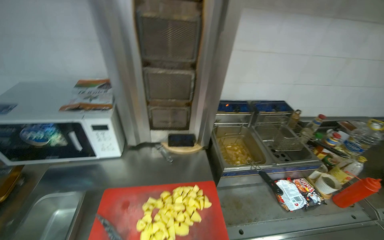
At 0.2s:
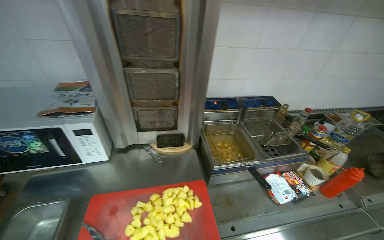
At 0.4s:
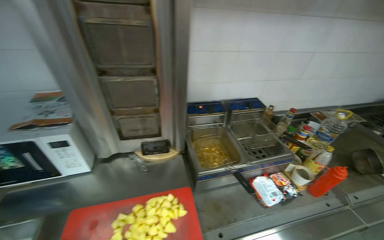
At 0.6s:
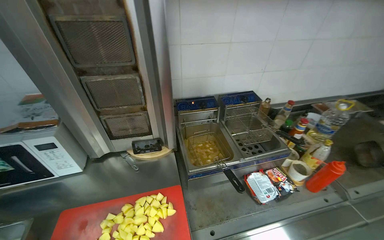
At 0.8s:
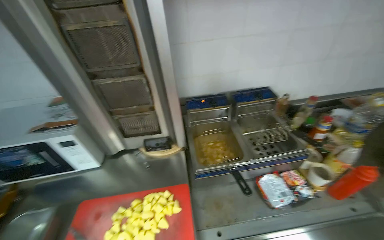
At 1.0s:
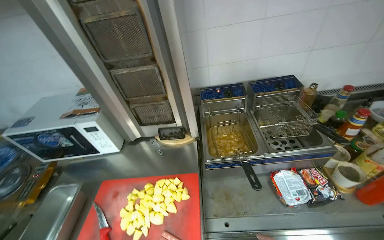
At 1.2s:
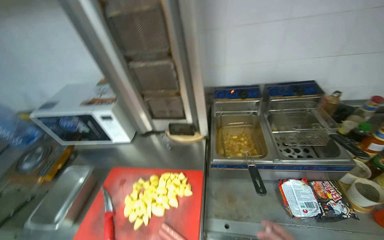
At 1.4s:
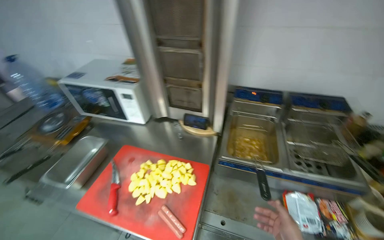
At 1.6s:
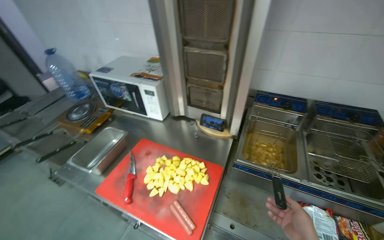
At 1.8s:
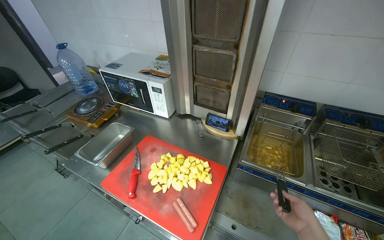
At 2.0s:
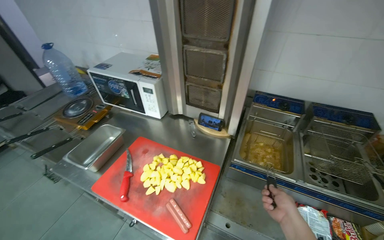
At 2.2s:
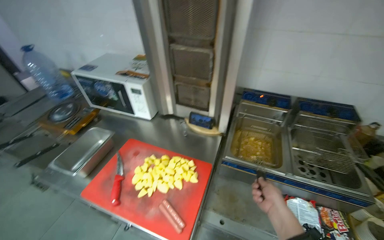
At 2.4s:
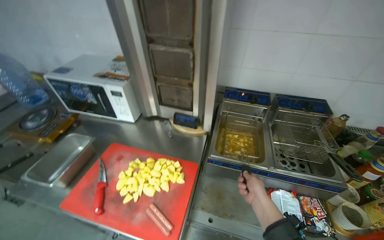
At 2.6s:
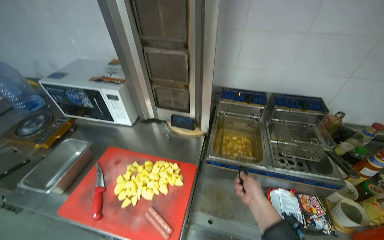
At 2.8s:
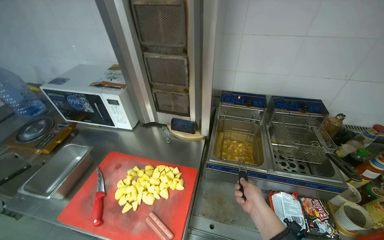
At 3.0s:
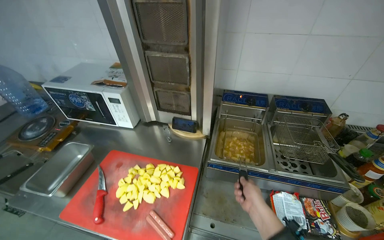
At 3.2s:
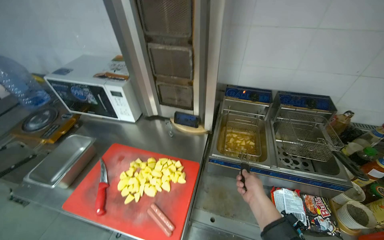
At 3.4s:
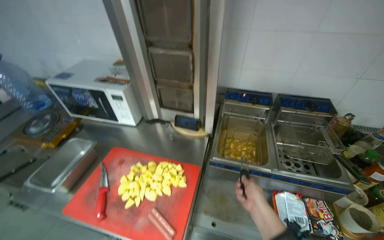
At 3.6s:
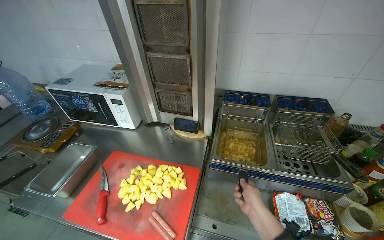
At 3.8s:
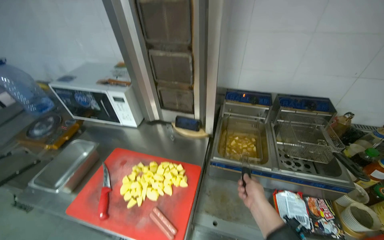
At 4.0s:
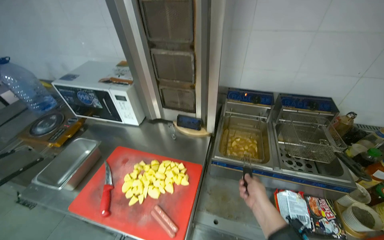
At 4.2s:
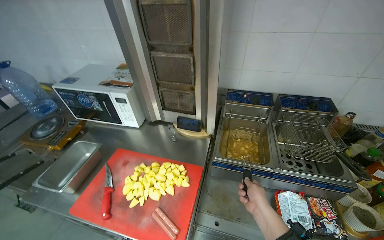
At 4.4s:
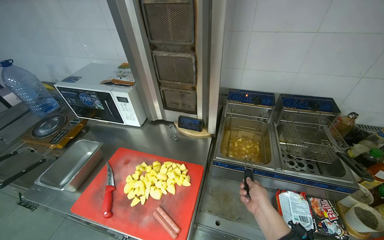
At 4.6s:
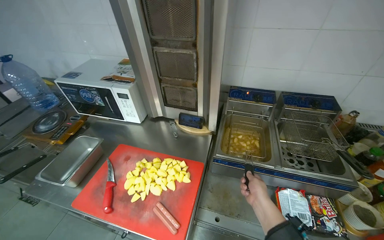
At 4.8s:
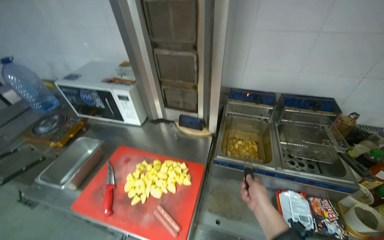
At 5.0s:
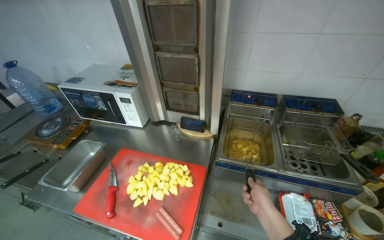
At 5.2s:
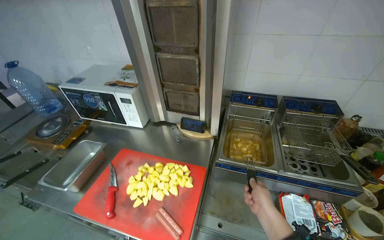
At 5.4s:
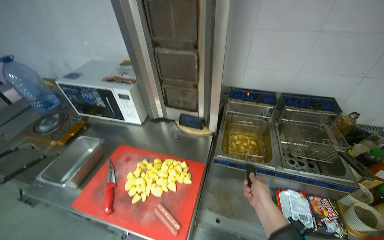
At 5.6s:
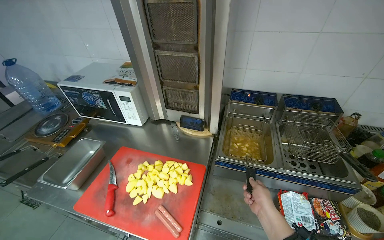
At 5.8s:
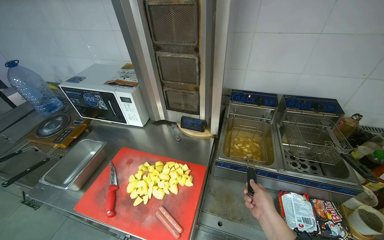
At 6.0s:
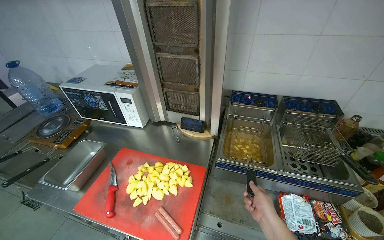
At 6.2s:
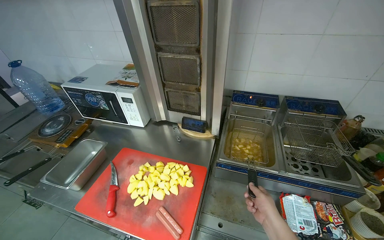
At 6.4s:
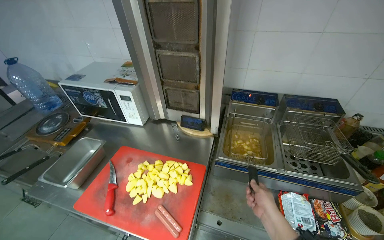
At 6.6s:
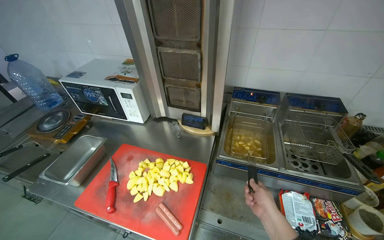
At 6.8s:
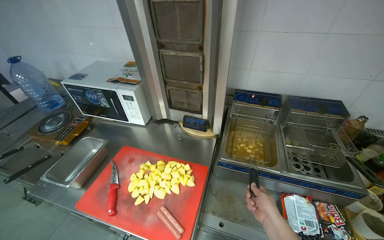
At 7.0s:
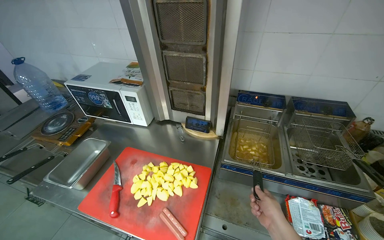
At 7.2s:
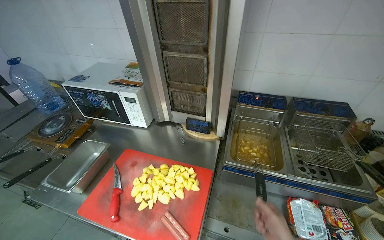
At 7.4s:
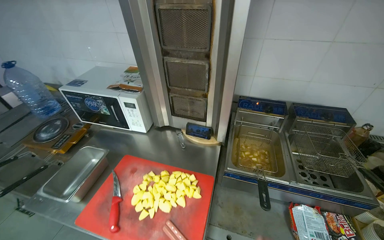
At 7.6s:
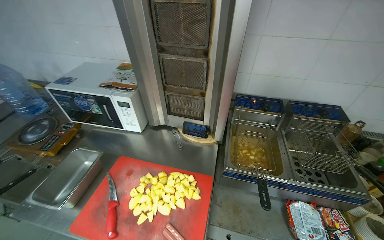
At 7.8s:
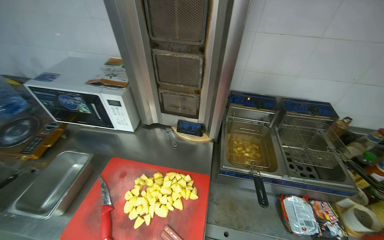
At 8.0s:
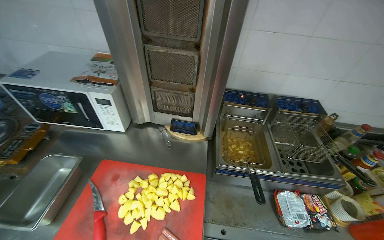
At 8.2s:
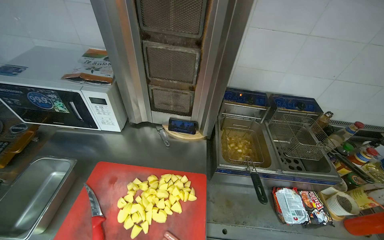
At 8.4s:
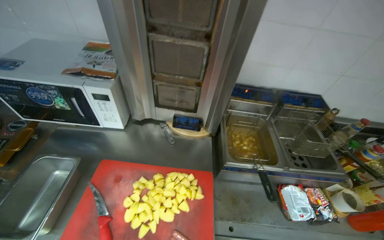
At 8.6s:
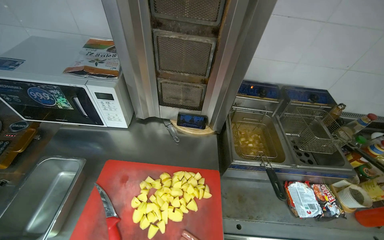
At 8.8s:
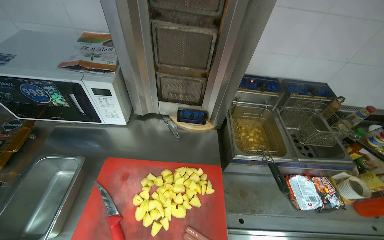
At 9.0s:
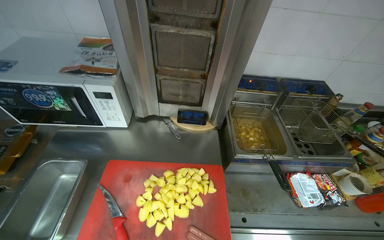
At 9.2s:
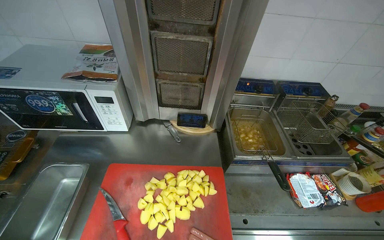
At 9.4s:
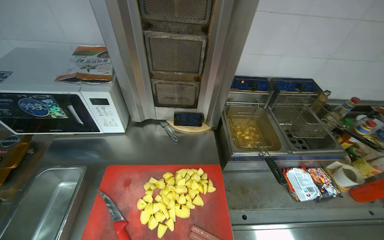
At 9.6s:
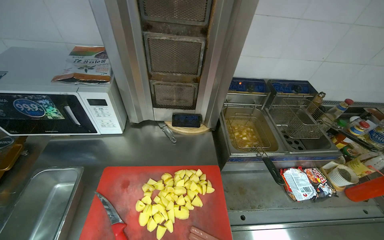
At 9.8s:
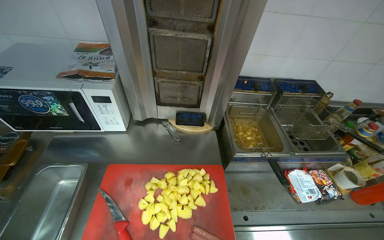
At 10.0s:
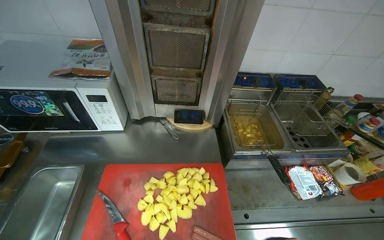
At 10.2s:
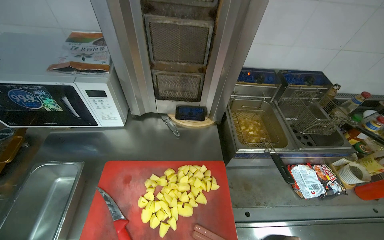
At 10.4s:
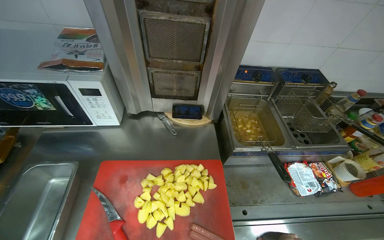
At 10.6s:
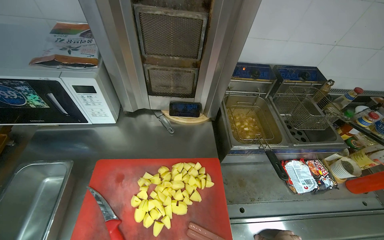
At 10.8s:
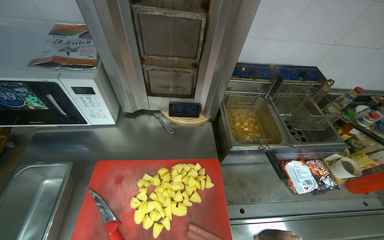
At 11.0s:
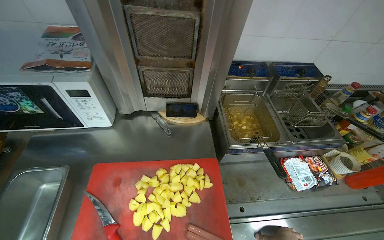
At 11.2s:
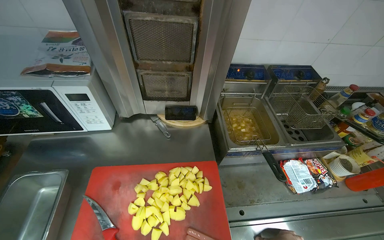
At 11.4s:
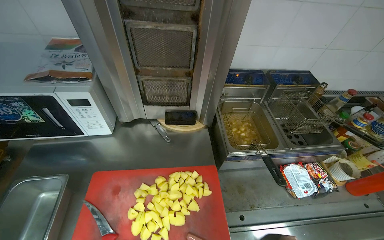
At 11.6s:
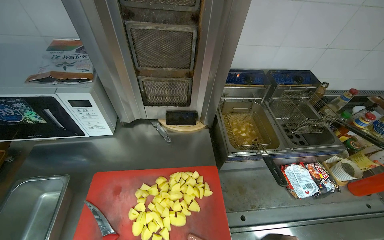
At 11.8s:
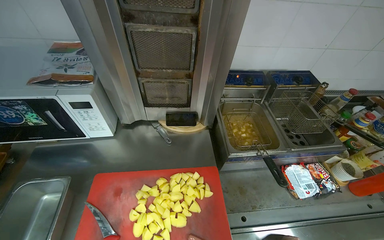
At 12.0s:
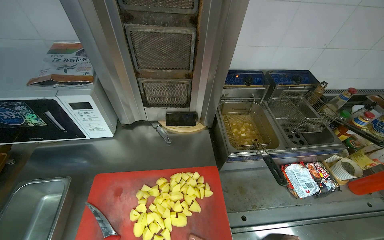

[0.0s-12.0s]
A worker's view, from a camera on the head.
Job: cooking food.
The whole recording: Frying potatoes in deep fryer. The worker stirs potatoes in the deep fryer and adjusts its settings.
0.0s to 1.6s: The wearer's head swings some 30 degrees to the left.

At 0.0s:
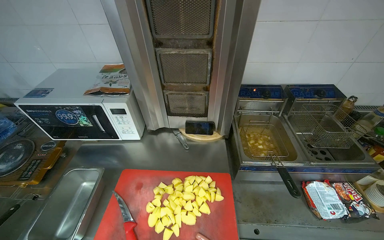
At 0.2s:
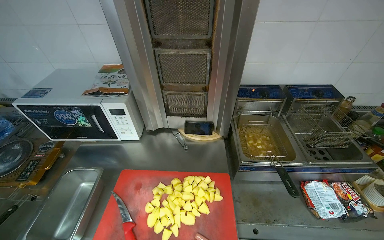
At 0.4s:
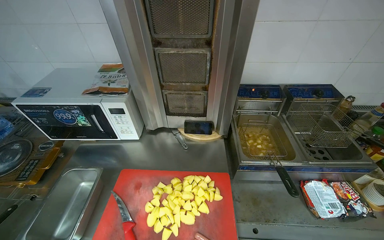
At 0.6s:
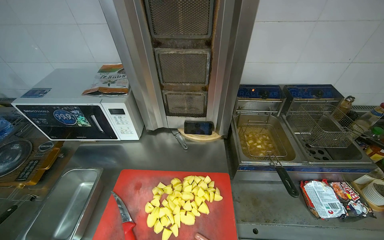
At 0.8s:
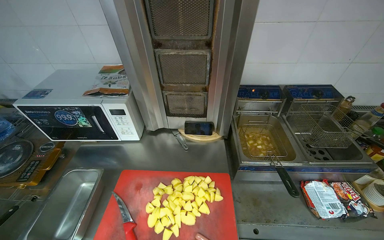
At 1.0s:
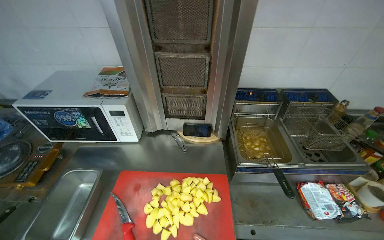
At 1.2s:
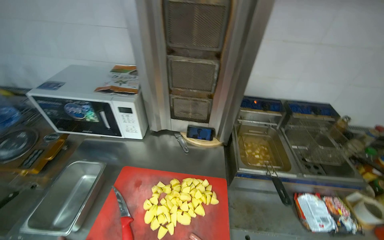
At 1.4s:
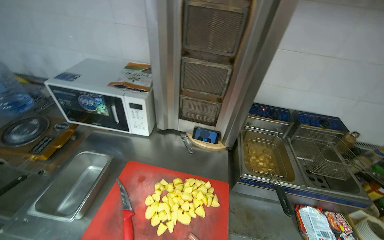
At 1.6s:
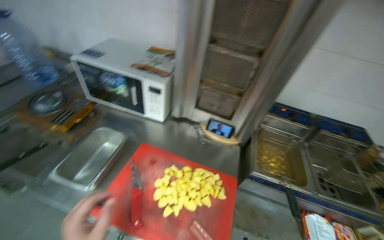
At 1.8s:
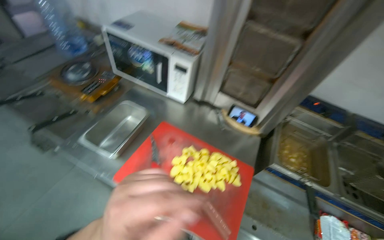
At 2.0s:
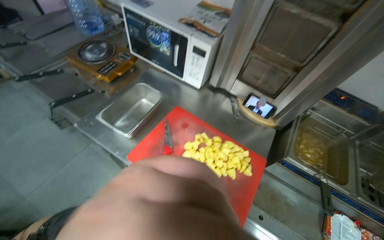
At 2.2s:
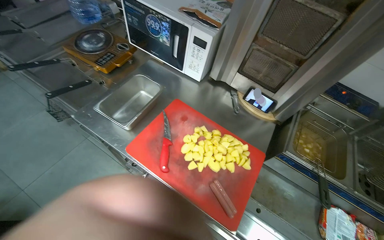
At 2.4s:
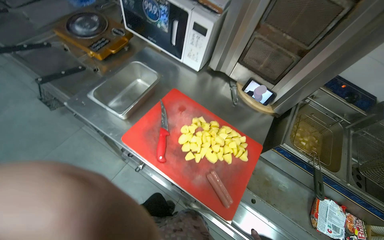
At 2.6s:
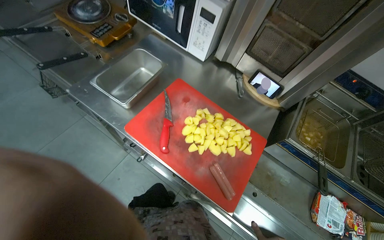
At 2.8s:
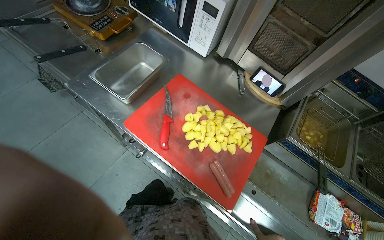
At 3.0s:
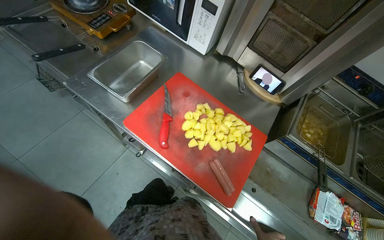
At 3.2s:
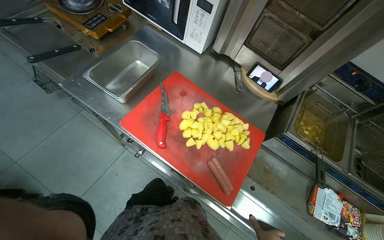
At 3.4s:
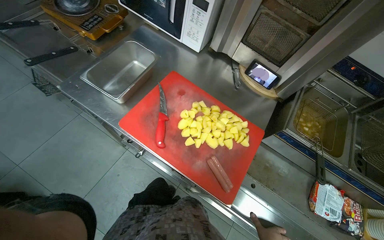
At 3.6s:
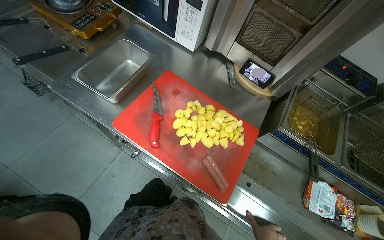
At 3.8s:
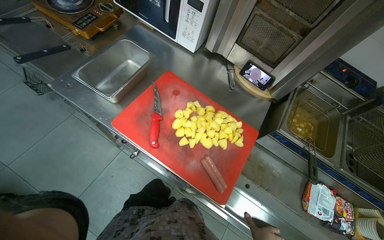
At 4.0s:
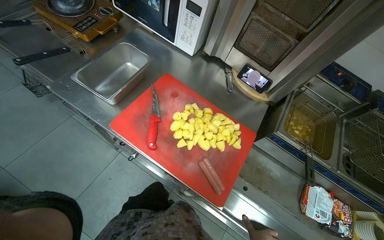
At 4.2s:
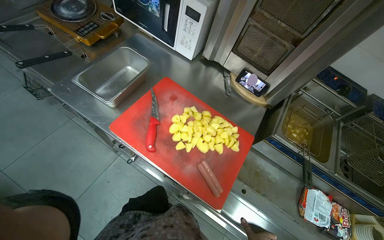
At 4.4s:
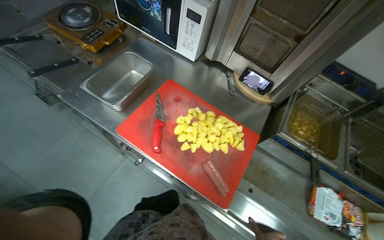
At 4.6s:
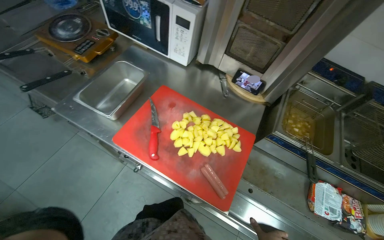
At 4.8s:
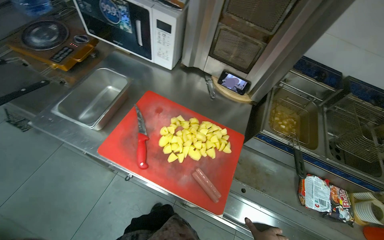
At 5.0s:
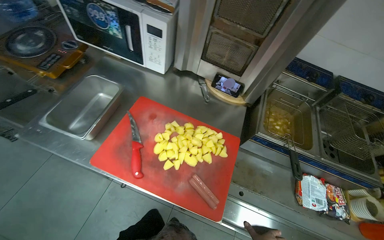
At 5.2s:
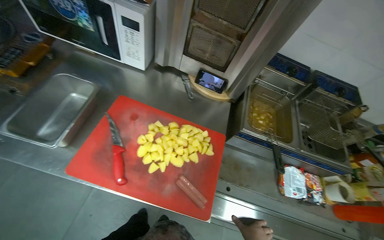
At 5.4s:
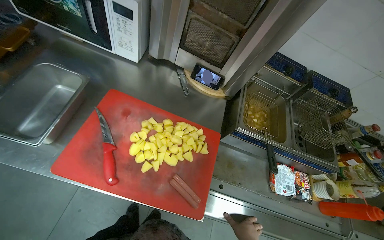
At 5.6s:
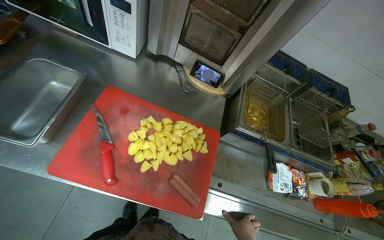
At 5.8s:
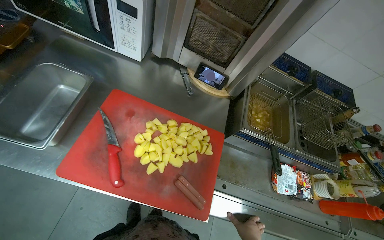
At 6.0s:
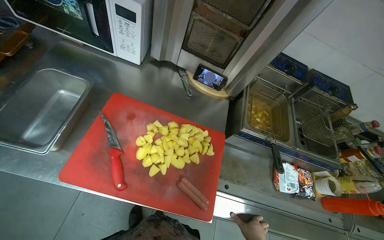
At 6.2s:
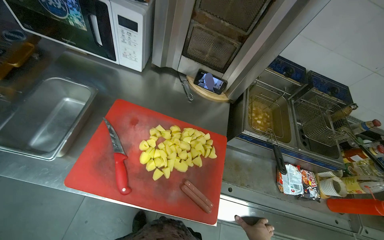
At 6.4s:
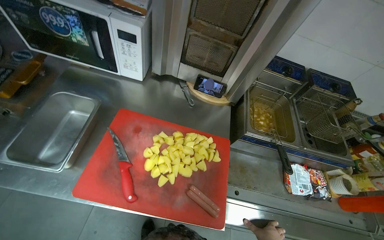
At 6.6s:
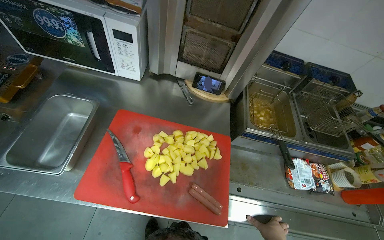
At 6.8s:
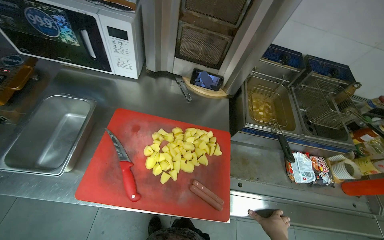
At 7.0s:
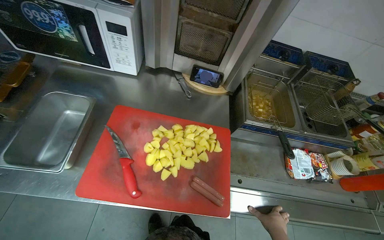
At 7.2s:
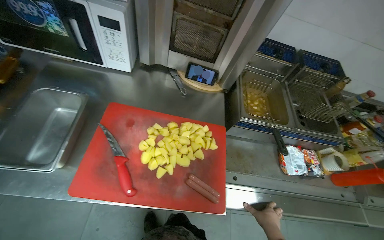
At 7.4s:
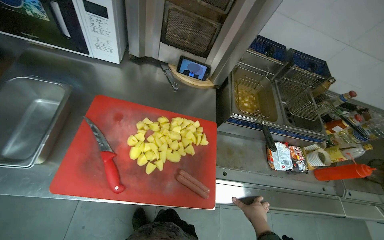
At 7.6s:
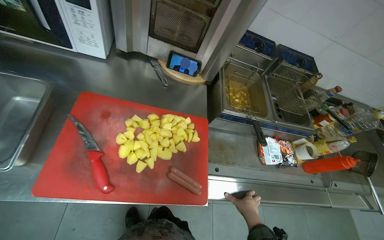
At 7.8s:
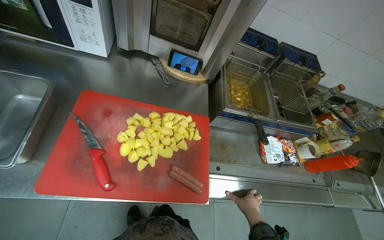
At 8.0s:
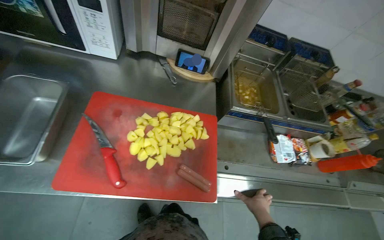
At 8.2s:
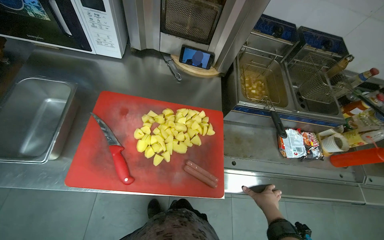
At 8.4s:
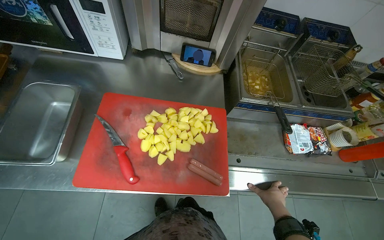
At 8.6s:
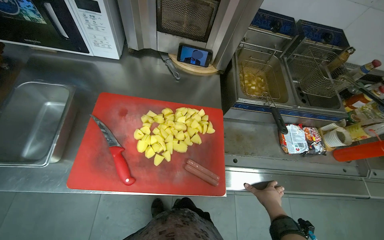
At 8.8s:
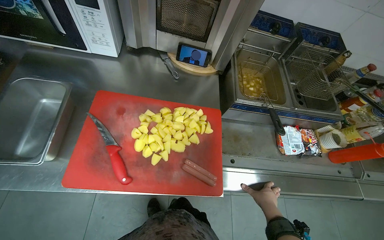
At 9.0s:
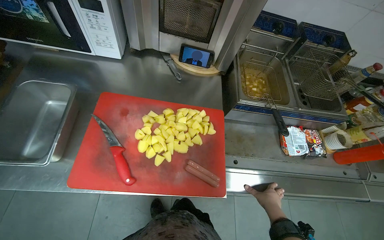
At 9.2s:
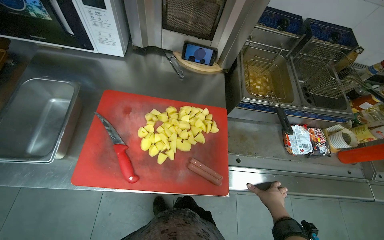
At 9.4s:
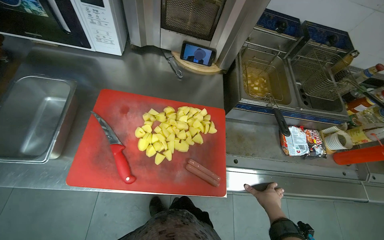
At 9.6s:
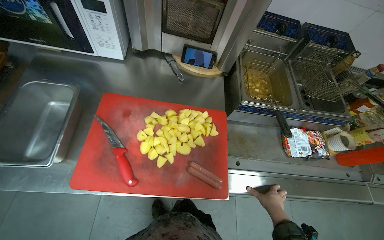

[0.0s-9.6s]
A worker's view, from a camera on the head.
Job: cooking food.
The whole recording: Frying potatoes in deep fryer. The worker stirs potatoes in the deep fryer and adjusts its settings.
1.6s to 3.2s: The view tips downward by approximately 20 degrees.
